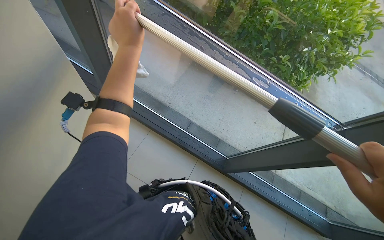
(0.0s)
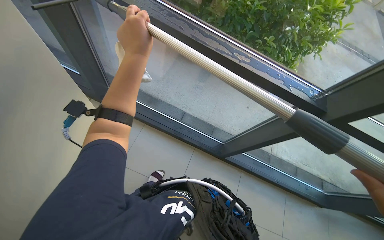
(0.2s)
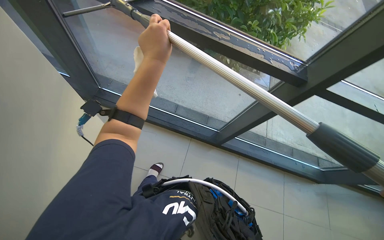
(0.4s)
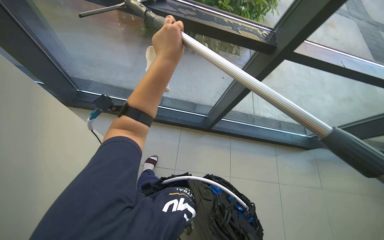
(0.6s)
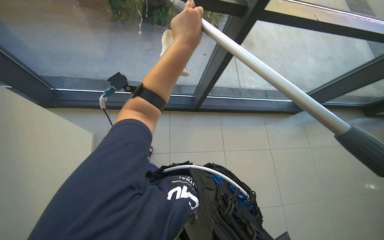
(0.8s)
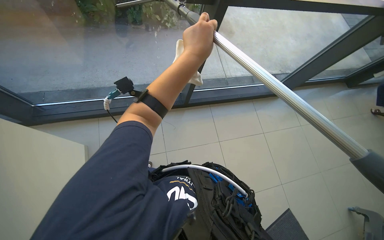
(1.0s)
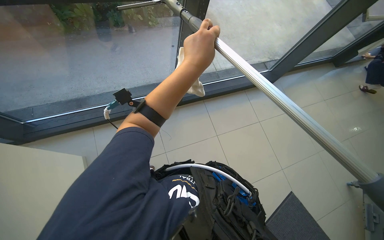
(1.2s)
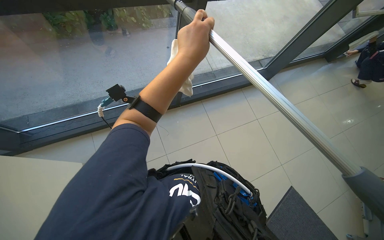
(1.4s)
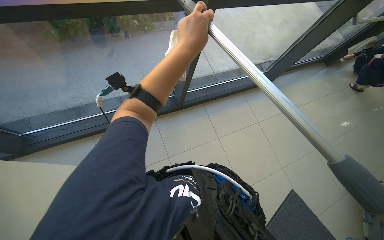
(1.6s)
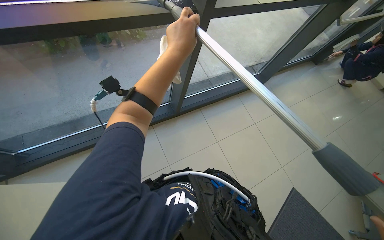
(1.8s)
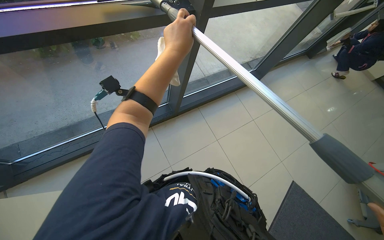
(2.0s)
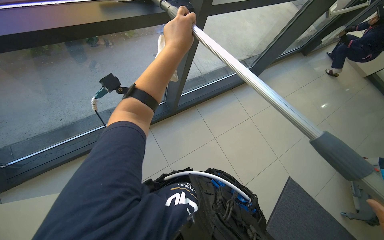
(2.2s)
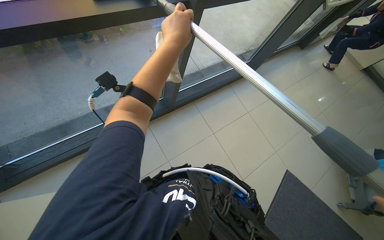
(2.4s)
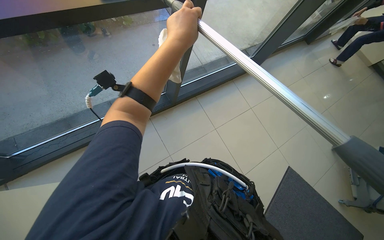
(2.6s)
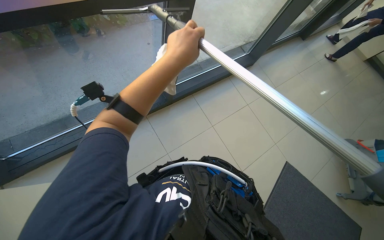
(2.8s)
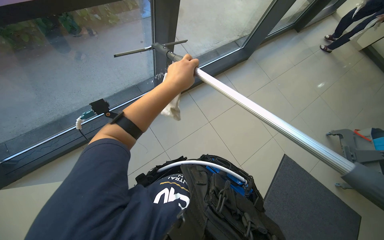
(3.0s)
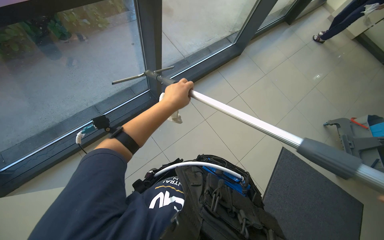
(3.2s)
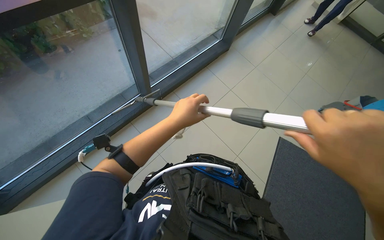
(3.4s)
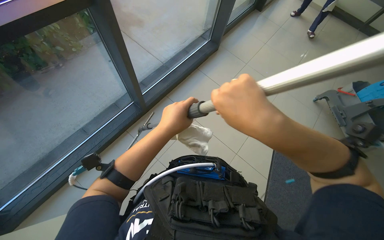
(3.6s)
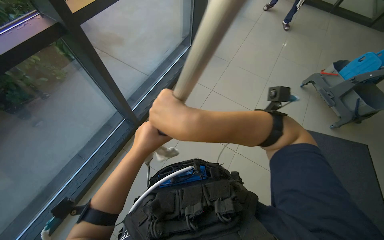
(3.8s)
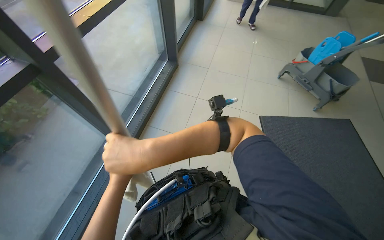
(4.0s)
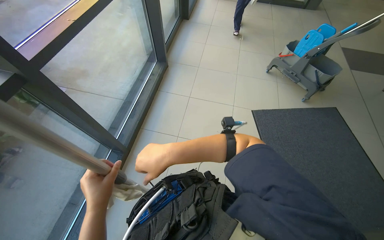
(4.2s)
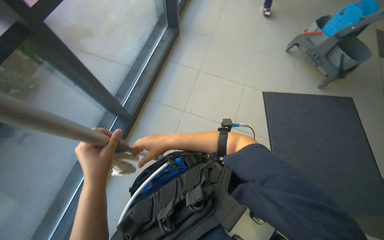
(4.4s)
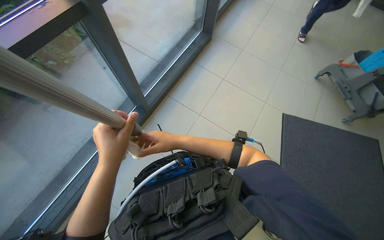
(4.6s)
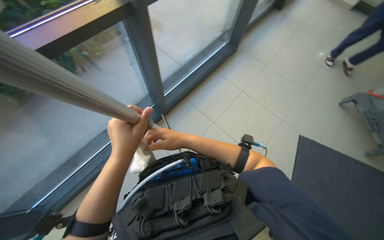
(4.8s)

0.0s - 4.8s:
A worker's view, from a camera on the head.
Job: cleaning windows.
The whole recording: Cleaning glass panels and frames. The worker wipes the glass frames with a cloth and cleans the glass panels using a squeegee.
0.0s - 1.6s: The wearer looks about 45 degrees further to the right. The view tilts roughly 15 degrees downward.
1.6s - 3.2s: The left hand shifts approximately 15 cm farther from the camera and down the picture.

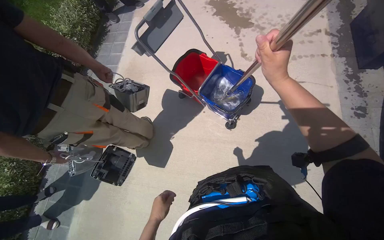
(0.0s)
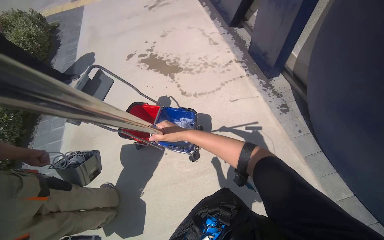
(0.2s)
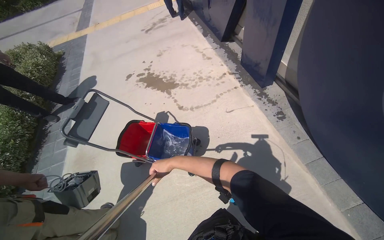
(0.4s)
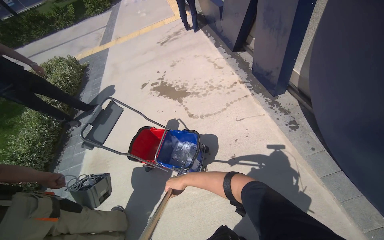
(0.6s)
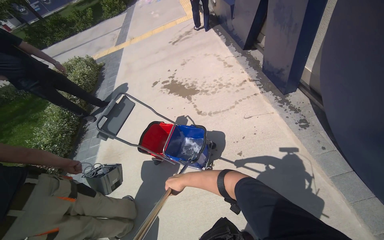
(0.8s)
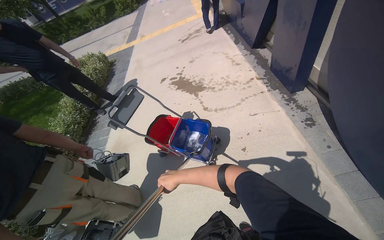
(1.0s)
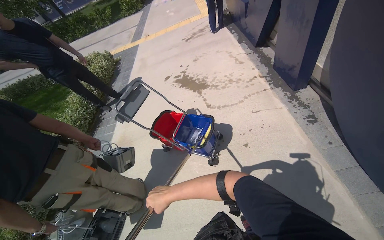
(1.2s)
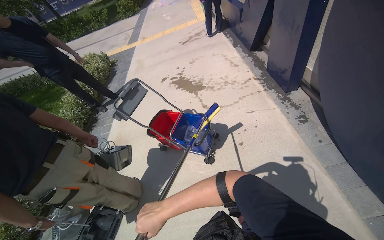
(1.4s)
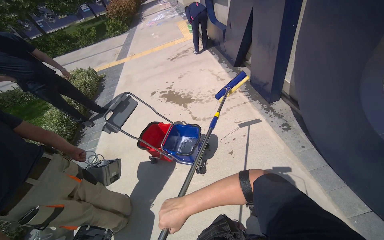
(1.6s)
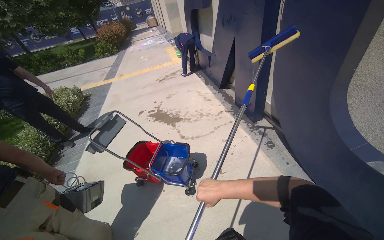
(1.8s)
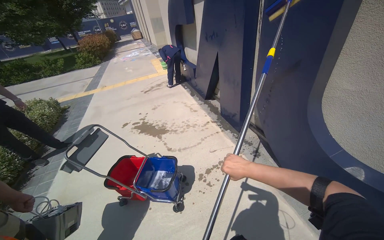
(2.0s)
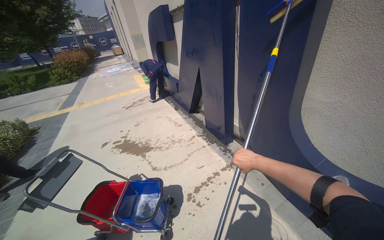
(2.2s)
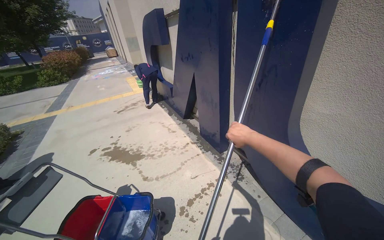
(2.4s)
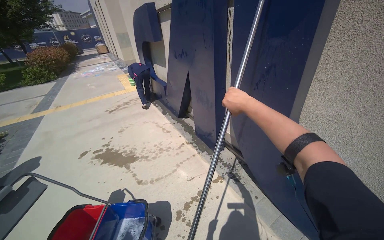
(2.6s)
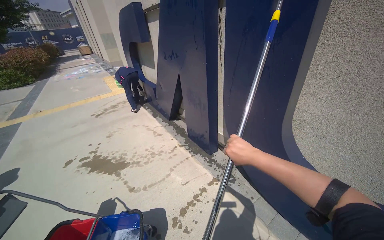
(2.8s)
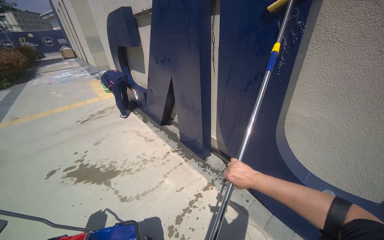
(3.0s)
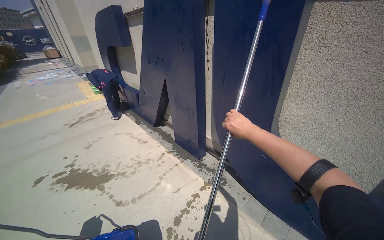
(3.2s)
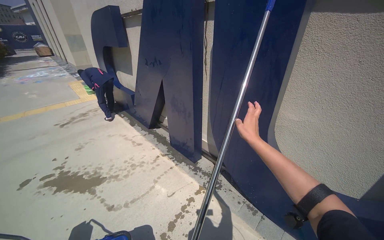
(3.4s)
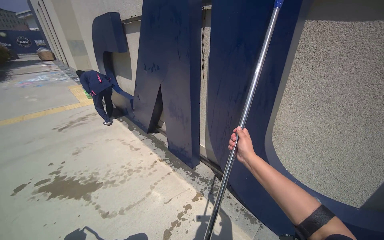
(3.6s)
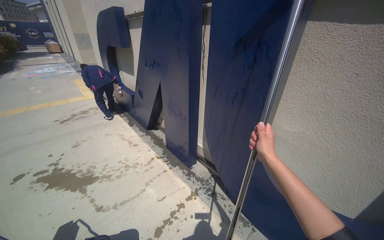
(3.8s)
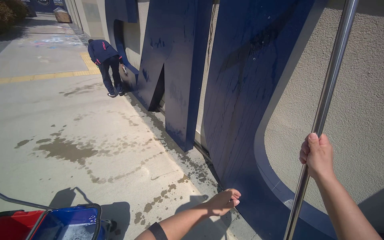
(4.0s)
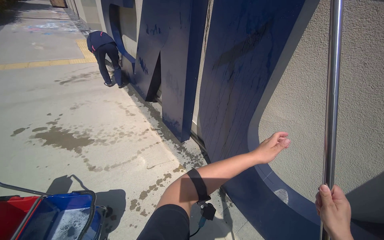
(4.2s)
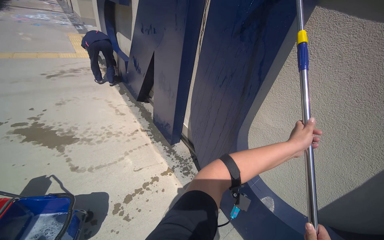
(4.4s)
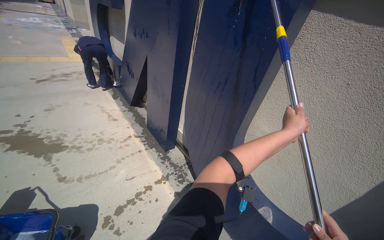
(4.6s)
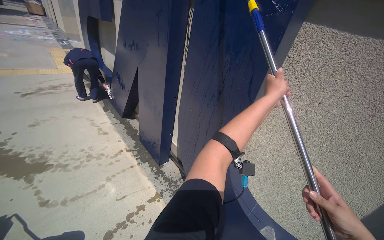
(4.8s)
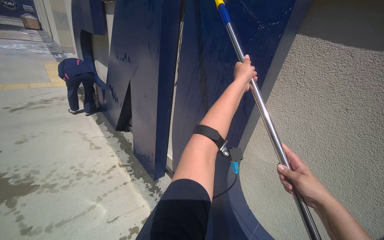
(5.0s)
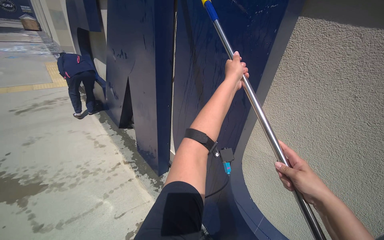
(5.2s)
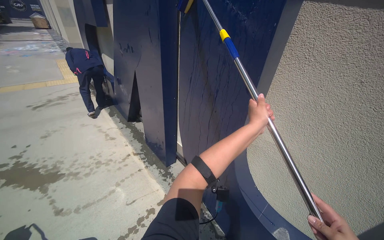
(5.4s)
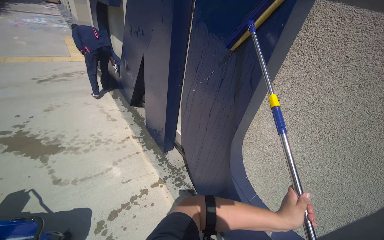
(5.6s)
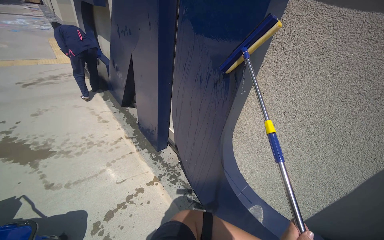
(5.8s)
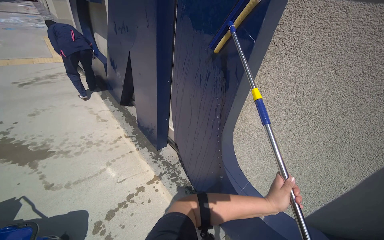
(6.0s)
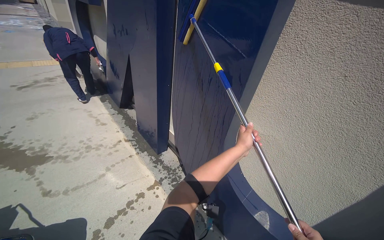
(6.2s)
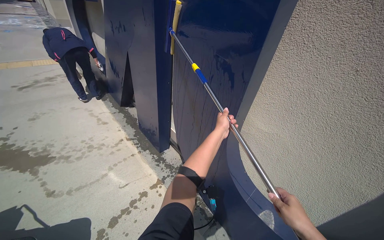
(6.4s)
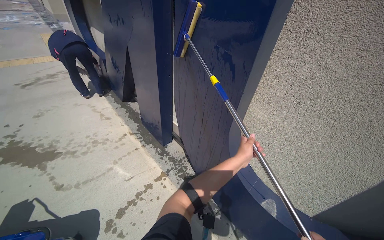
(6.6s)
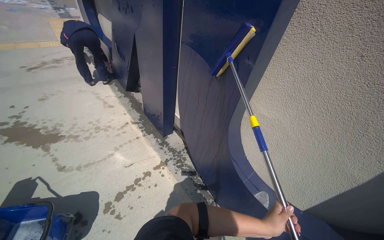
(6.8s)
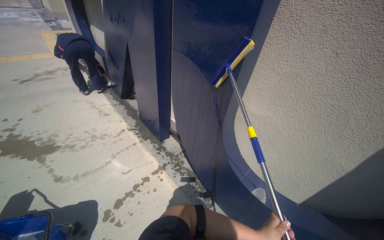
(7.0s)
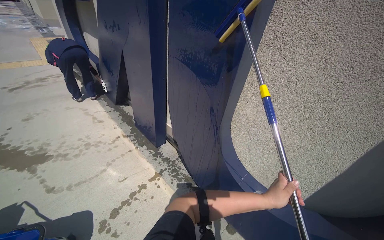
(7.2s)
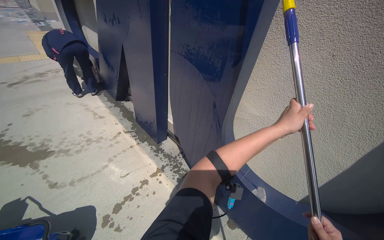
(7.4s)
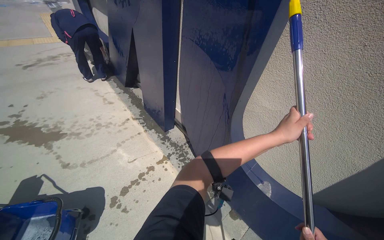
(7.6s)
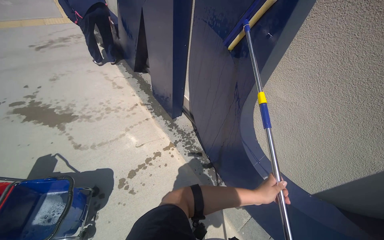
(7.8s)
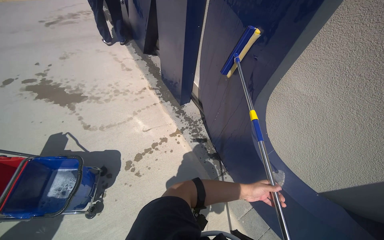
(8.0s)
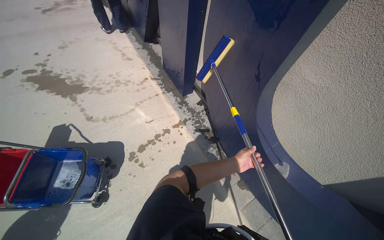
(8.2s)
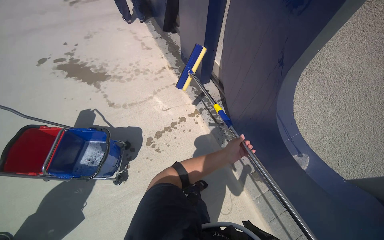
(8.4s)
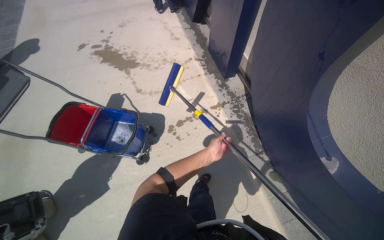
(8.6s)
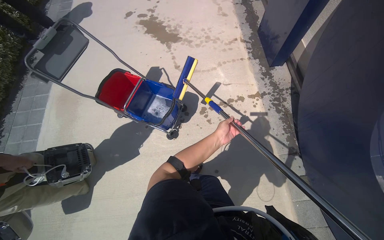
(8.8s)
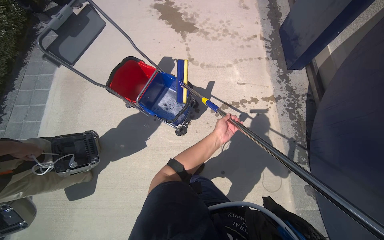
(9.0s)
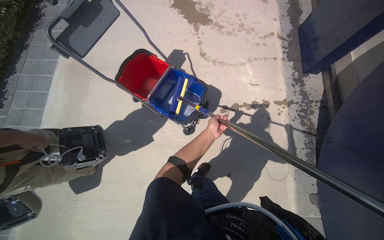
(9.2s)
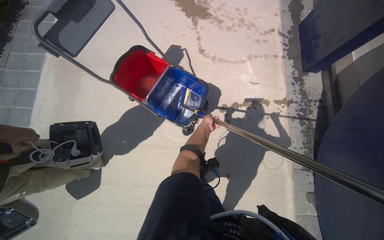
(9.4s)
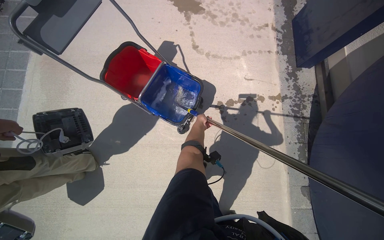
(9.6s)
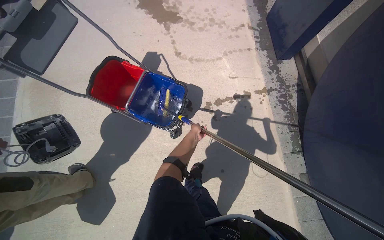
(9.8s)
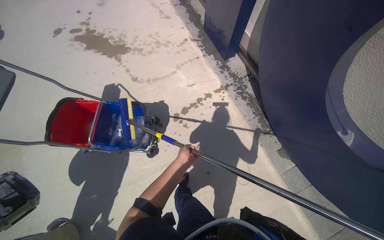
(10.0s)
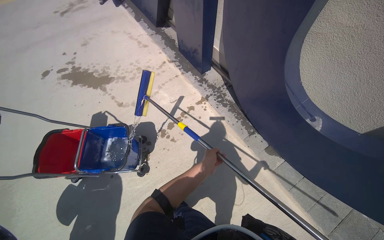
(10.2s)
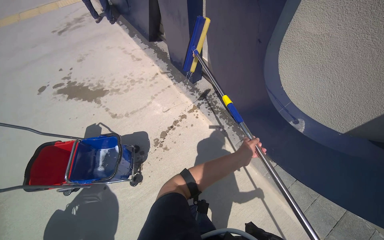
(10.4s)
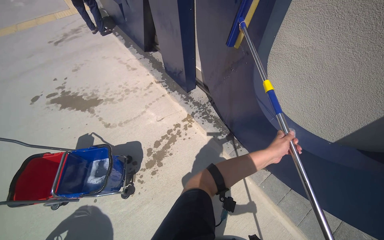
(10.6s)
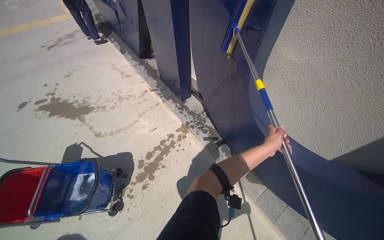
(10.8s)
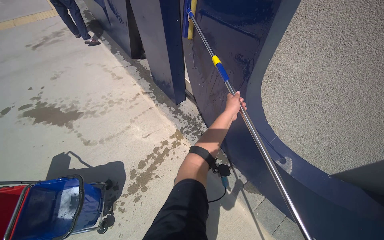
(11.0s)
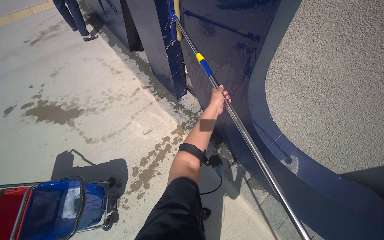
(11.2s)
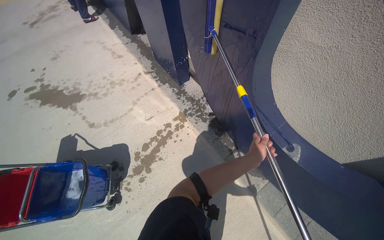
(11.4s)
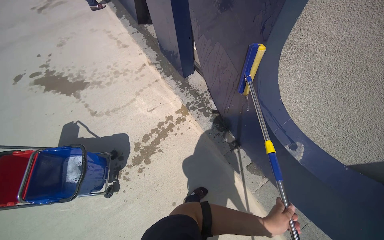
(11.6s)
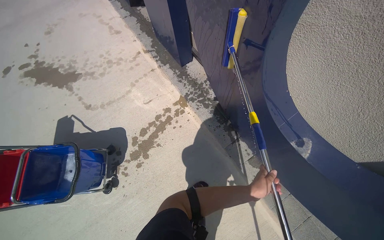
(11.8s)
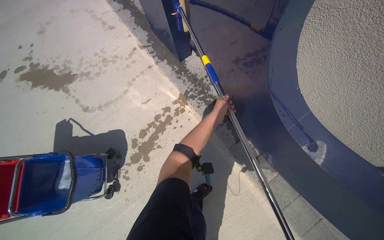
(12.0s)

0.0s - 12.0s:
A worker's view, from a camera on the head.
Job: wiping surfaces.
The whole recording: Scrubbing large blue letter U. The worker scrubs the large blue letter U with a long-handled scrubber.
0.0s - 1.6s: The camera pitches upward, by approximately 30 degrees.
1.6s - 3.0s: The view pans to the right by roughly 30 degrees. The view tips upward by approximately 20 degrees.
4.4s - 6.0s: The left hand moves up and down the picture over about 50 cm, changing direction 2 times.
6.0s - 7.6s: The left hand moves up and down the picture over approximately 35 cm, changing direction 2 times.
7.6s - 9.0s: The wearer's head swings approximately 40 degrees to the left. The view tips downward by approximately 30 degrees.
9.0s - 10.4s: The head rotates some 35 degrees to the right. The camera pitches upward, by approximately 15 degrees.
10.4s - 12.0s: The camera travels about 50 cm. The view tips downward by about 15 degrees.

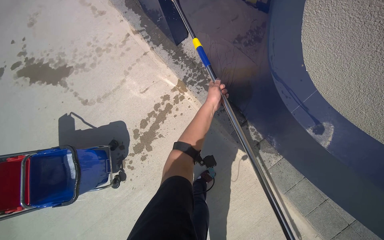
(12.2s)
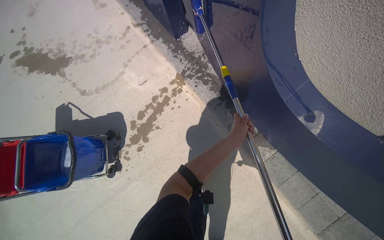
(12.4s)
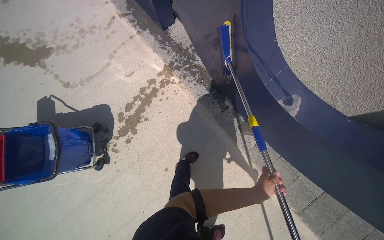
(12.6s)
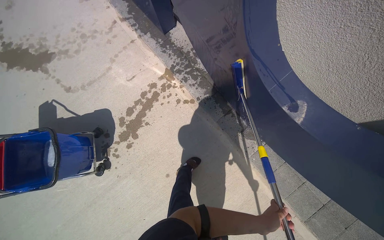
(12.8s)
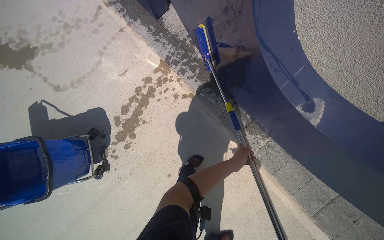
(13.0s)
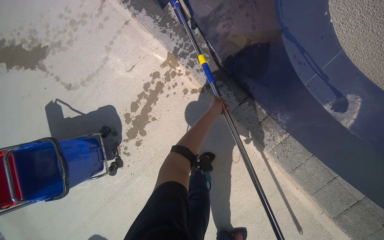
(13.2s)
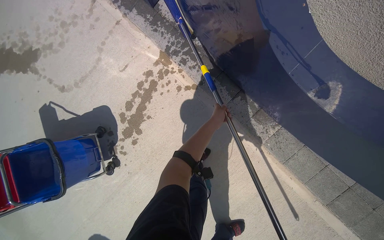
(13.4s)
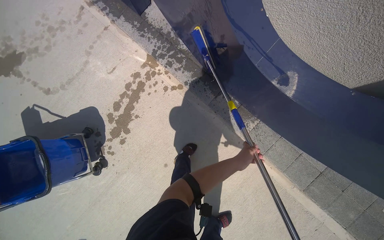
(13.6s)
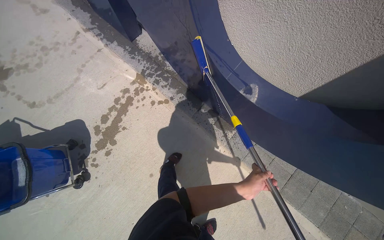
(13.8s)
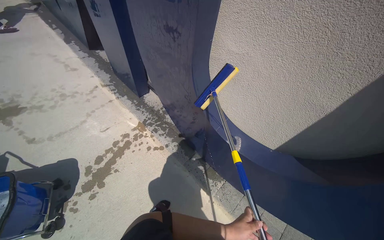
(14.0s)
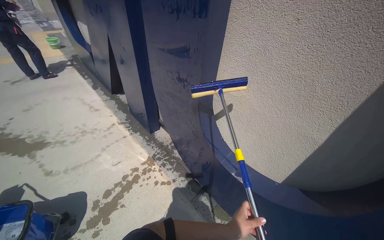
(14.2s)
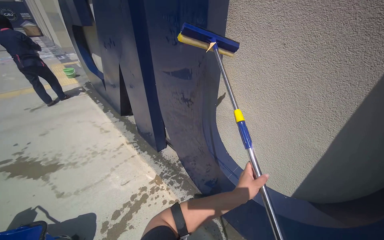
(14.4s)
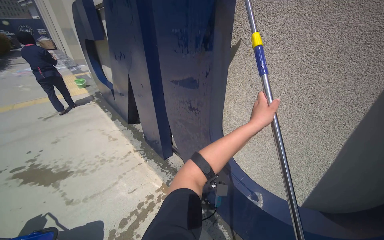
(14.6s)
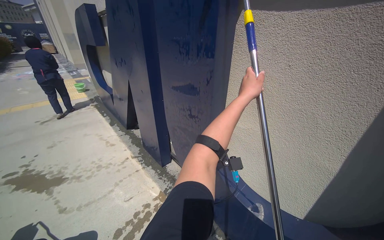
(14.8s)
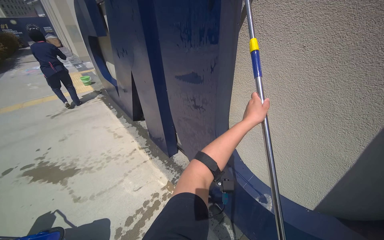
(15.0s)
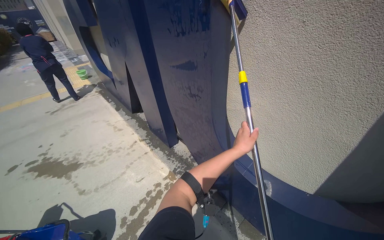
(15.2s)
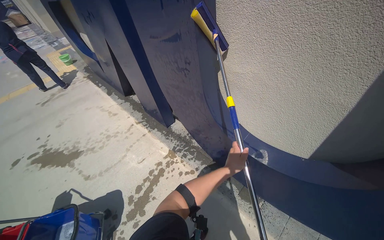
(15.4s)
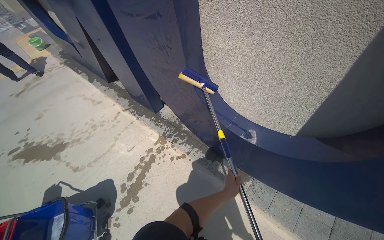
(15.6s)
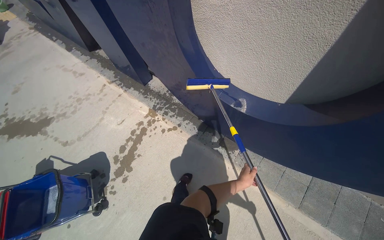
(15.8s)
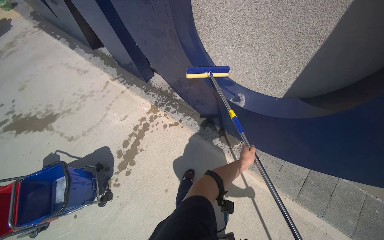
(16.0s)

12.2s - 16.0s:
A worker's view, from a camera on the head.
Job: wiping surfaces.
The whole recording: Scrubbing large blue letter U. The worker scrubs the large blue letter U with a long-handled scrubber.
13.4s - 14.8s: The camera is carried roughly 60 cm. The camera pitches upward, by approximately 60 degrees.
14.8s - 16.0s: The camera pitches downward, by about 35 degrees.
